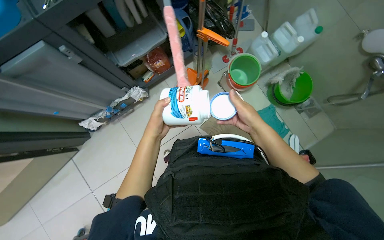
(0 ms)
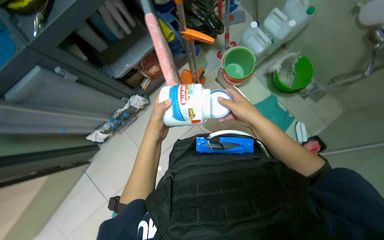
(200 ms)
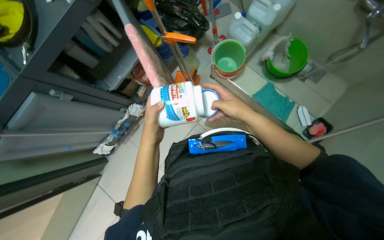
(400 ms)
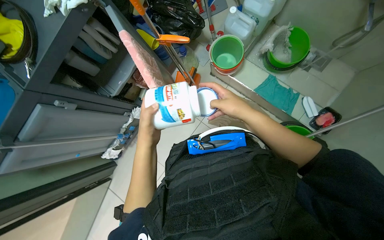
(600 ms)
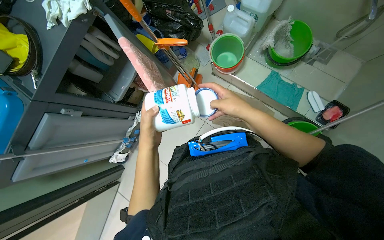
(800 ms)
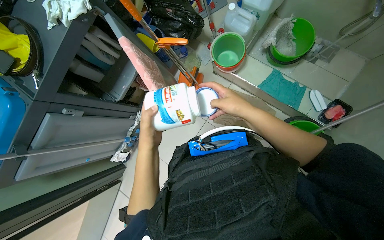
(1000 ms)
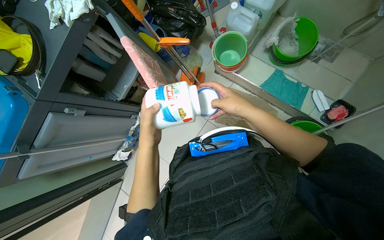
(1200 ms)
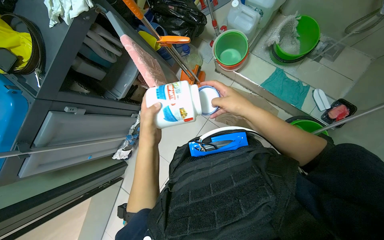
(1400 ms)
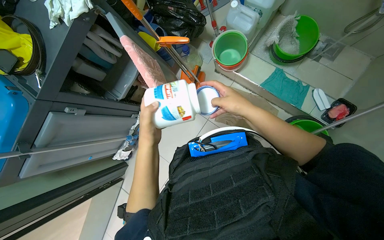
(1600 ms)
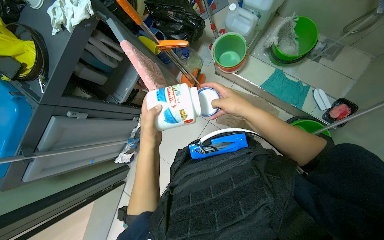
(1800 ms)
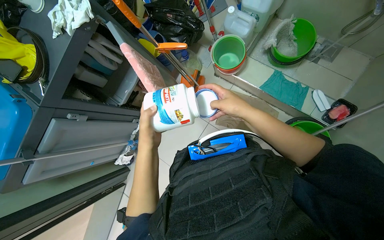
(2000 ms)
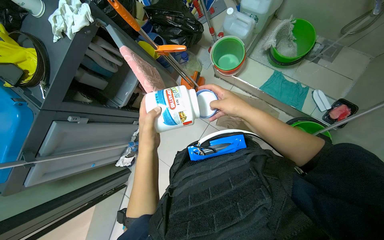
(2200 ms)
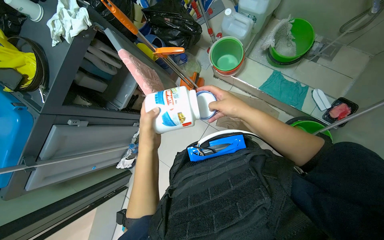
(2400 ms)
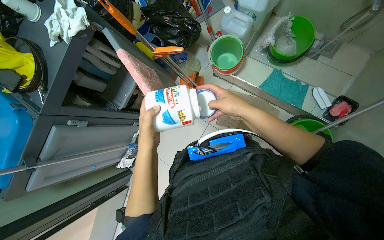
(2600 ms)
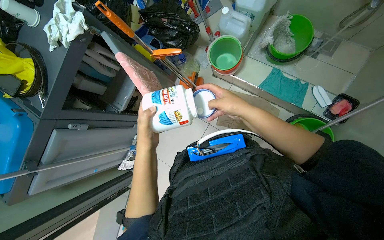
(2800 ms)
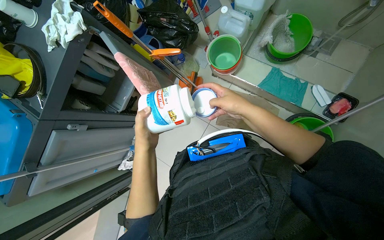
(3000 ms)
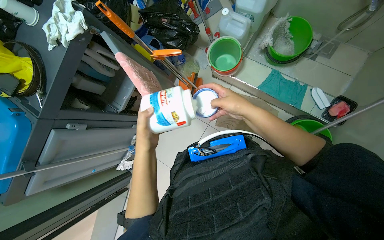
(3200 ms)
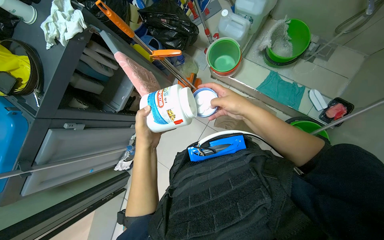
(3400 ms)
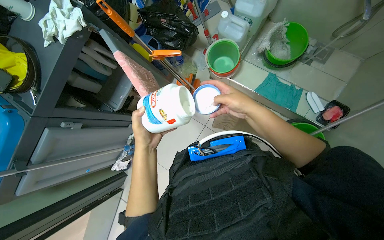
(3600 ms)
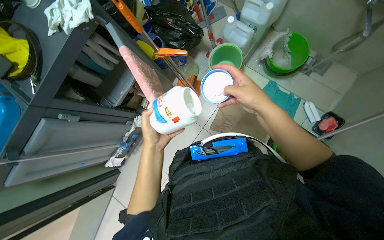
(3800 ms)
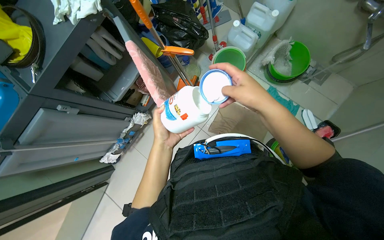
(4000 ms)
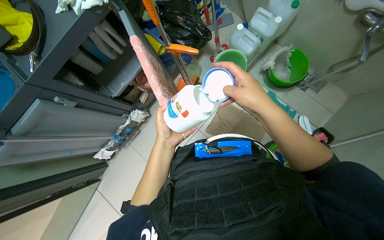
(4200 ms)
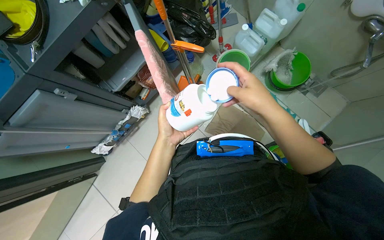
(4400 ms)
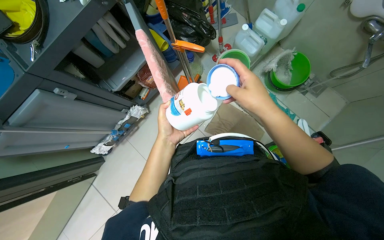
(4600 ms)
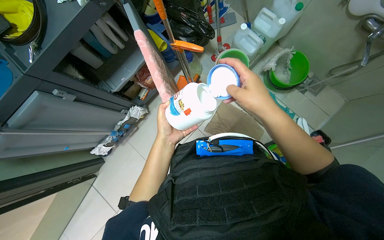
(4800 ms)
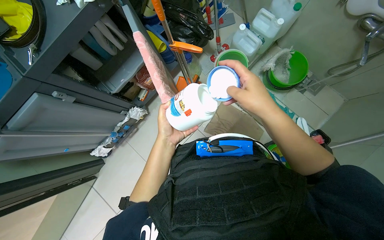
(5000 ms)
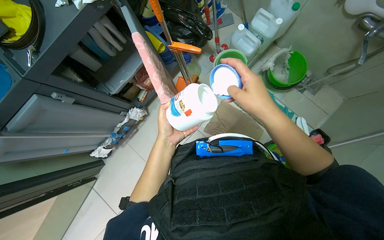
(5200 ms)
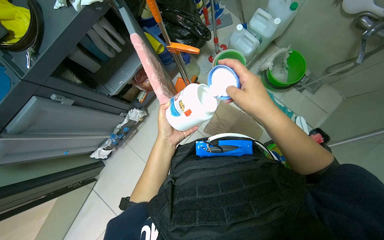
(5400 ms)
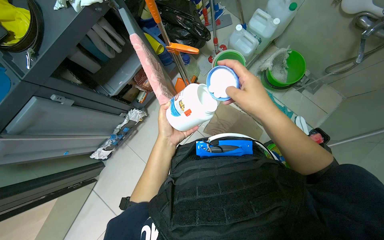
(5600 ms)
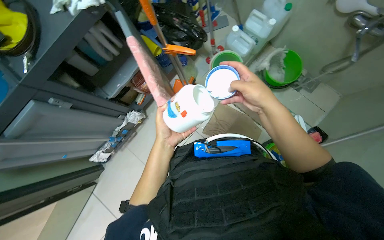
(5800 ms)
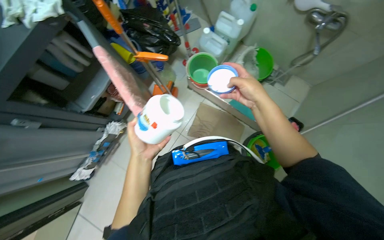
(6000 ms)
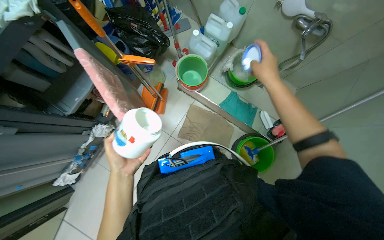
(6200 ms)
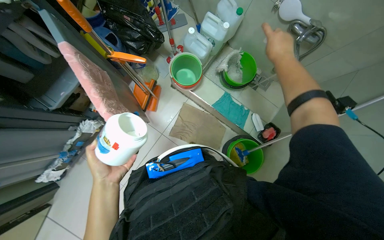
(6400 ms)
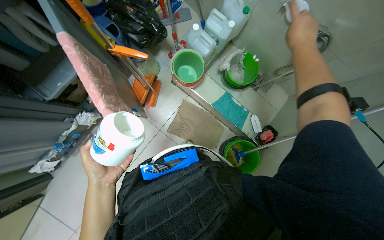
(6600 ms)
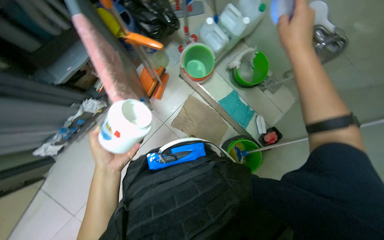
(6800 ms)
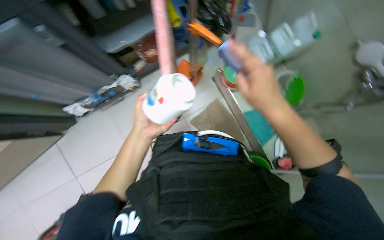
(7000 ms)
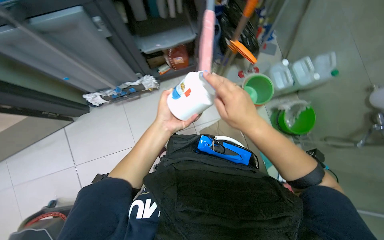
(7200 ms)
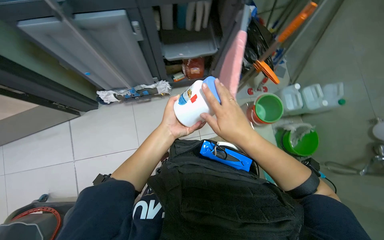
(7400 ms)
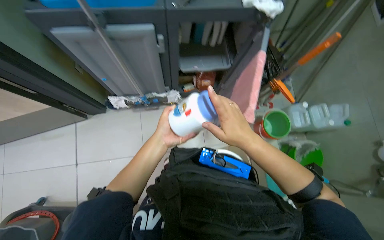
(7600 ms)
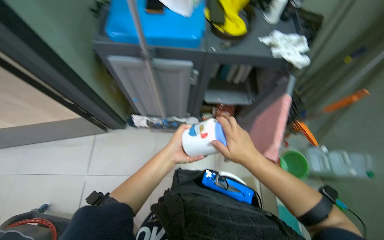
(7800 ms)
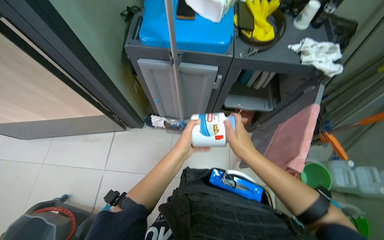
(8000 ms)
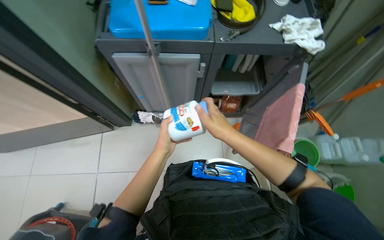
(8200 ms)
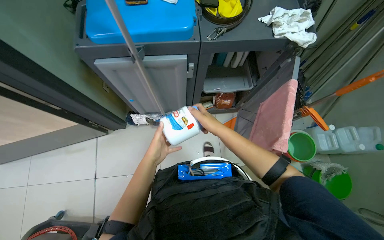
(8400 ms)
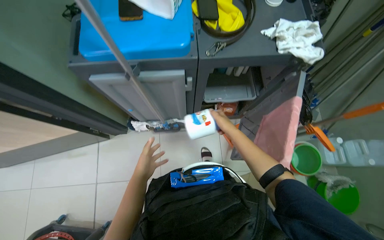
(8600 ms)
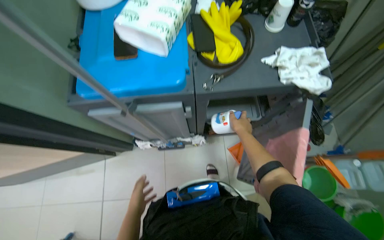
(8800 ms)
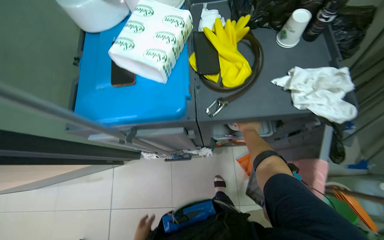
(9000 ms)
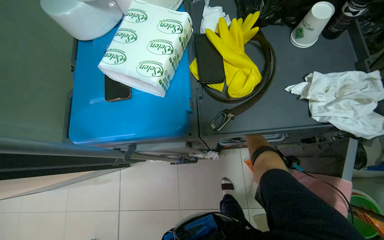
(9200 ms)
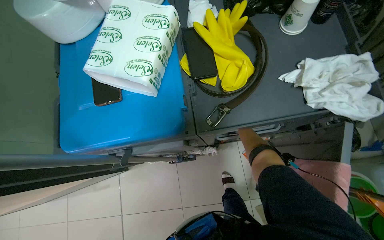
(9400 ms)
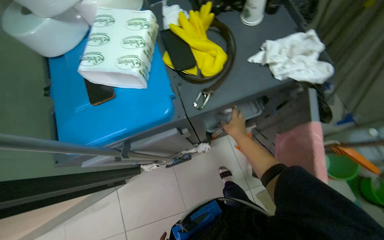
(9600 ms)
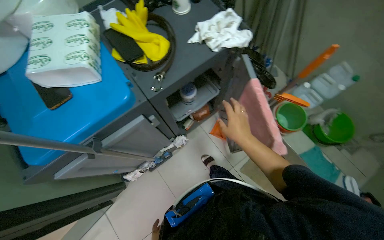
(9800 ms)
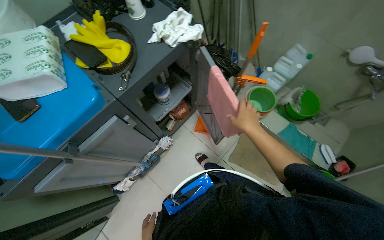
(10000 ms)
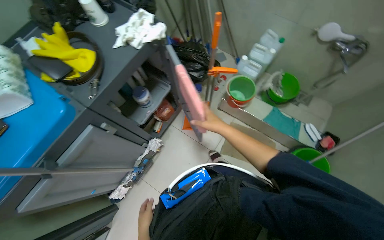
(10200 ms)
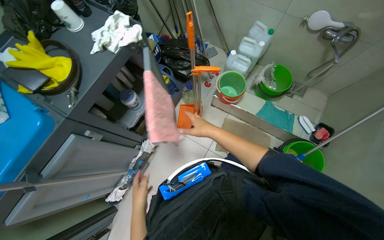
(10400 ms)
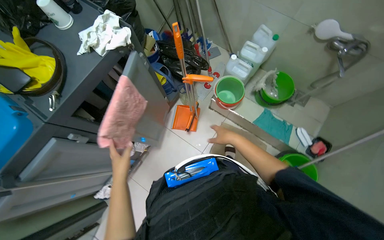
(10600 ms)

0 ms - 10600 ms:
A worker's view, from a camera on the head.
Job: preparing cleaning supplies.
The whole recording: Preparing cleaning solution. The worker retrieves a cloth, adds cleaning powder to a bucket, and places the cloth into the solution.
1600 ms - 3000 ms: The hands work in one place, with small movements.
4600 ms - 6000 ms: The right hand is displaced farther from the camera by roughly 10 cm.
6000 ms - 7600 ms: The scene turns about 50 degrees clockwise in the picture.
7600 ms - 9000 ms: The right hand moves farther from the camera, some 35 cm.
9000 ms - 10600 ms: The camera is carried some 40 cm. The head turns to the right by some 50 degrees.

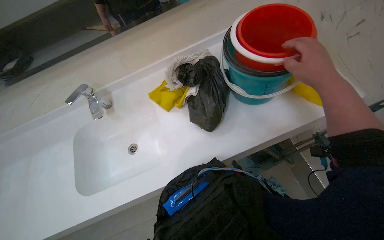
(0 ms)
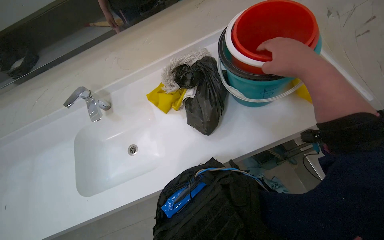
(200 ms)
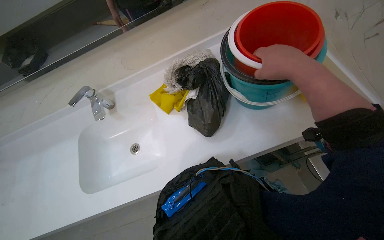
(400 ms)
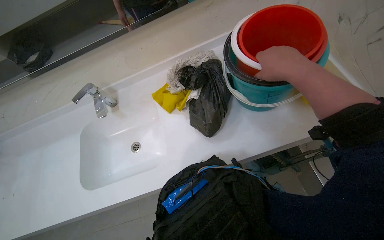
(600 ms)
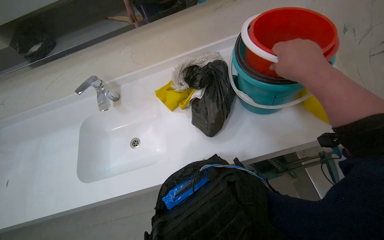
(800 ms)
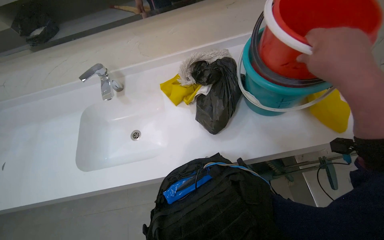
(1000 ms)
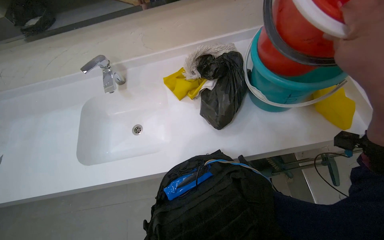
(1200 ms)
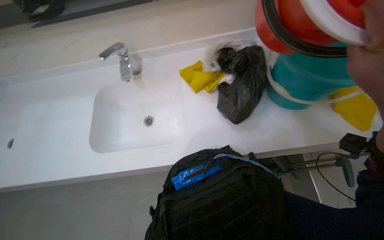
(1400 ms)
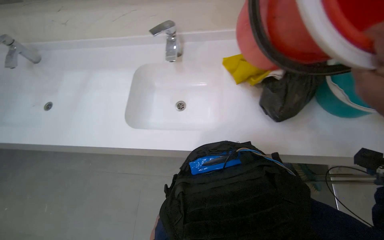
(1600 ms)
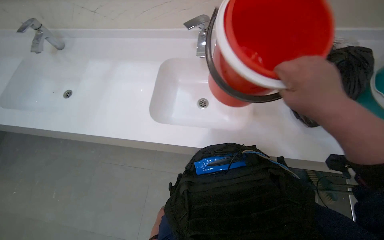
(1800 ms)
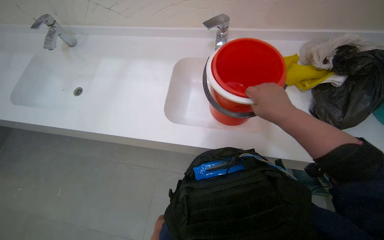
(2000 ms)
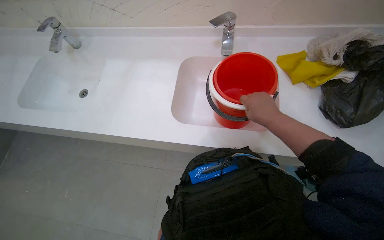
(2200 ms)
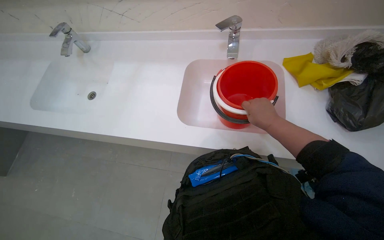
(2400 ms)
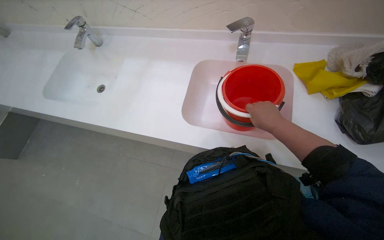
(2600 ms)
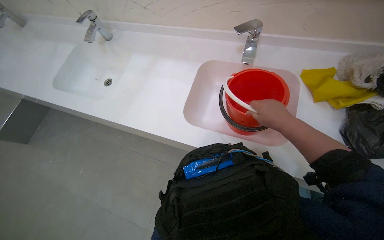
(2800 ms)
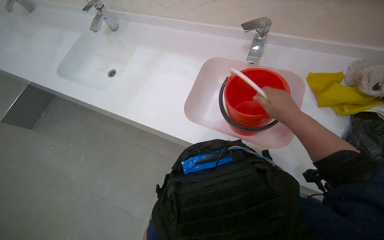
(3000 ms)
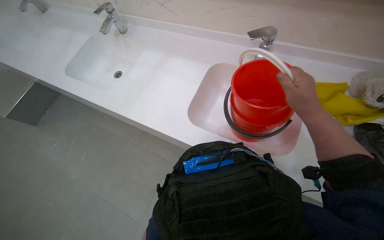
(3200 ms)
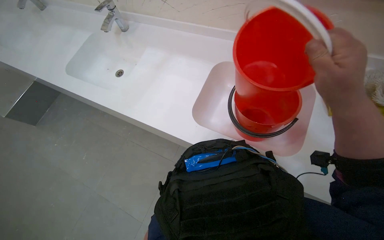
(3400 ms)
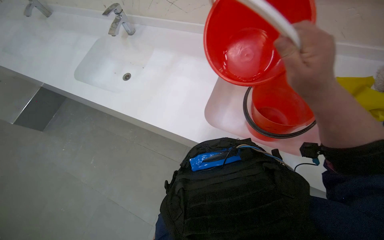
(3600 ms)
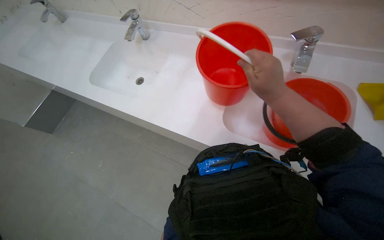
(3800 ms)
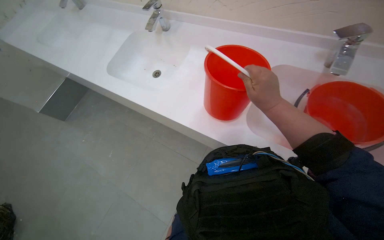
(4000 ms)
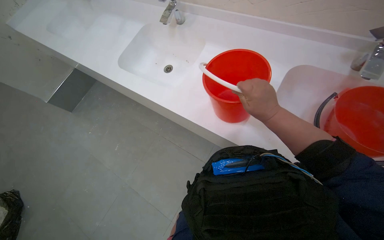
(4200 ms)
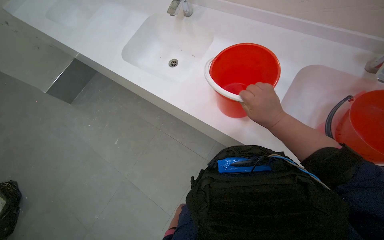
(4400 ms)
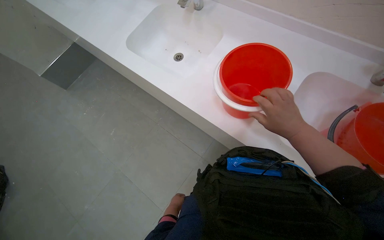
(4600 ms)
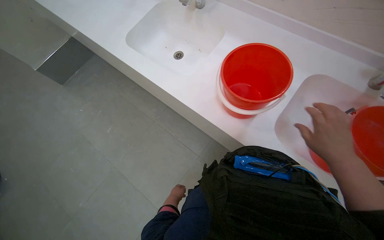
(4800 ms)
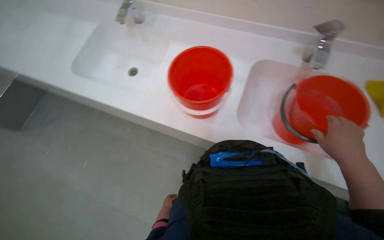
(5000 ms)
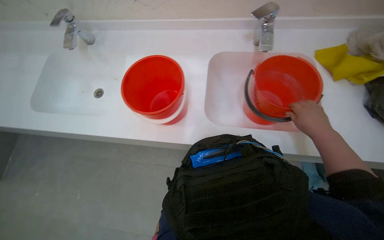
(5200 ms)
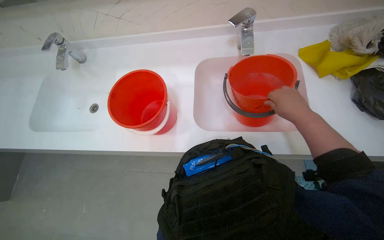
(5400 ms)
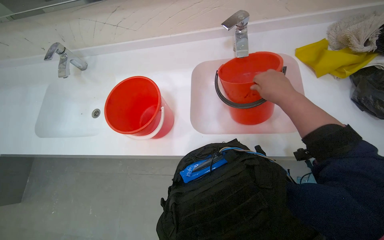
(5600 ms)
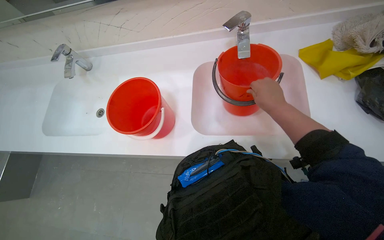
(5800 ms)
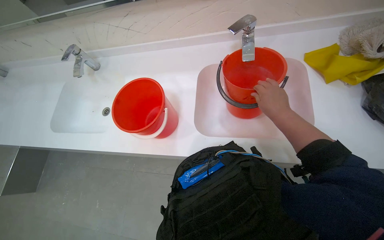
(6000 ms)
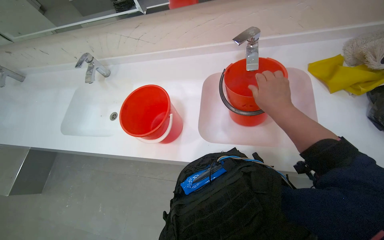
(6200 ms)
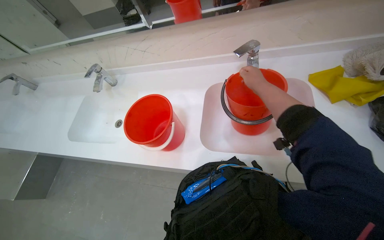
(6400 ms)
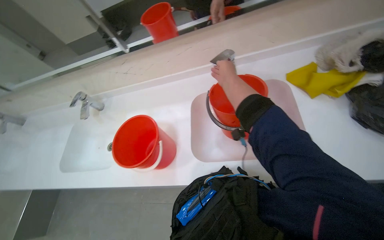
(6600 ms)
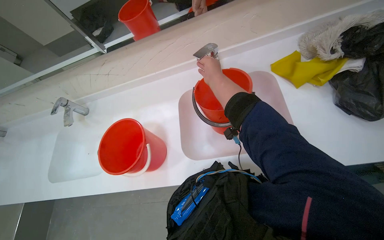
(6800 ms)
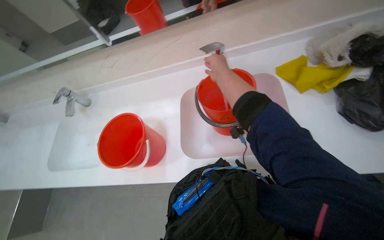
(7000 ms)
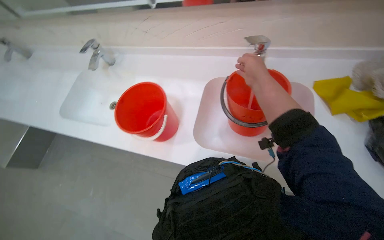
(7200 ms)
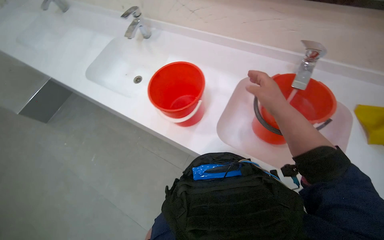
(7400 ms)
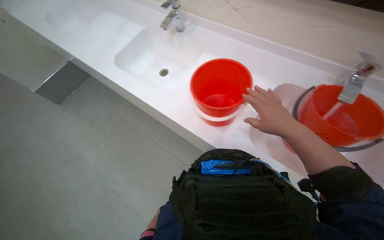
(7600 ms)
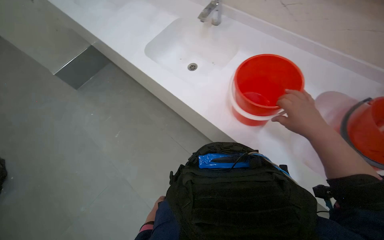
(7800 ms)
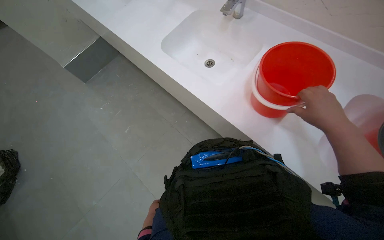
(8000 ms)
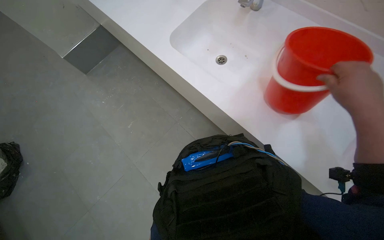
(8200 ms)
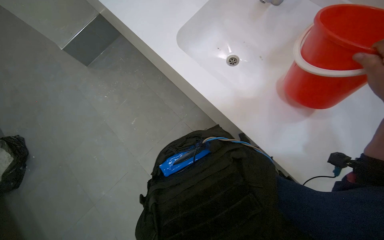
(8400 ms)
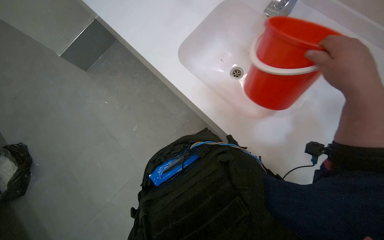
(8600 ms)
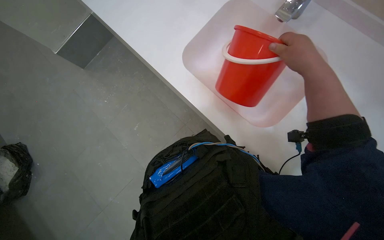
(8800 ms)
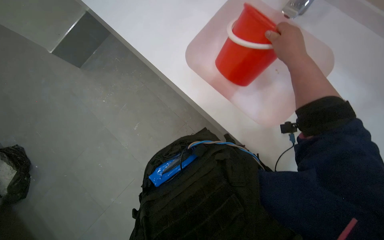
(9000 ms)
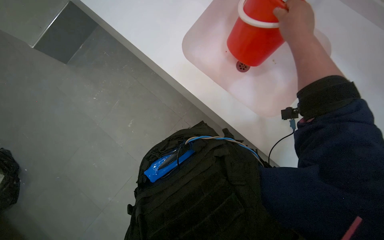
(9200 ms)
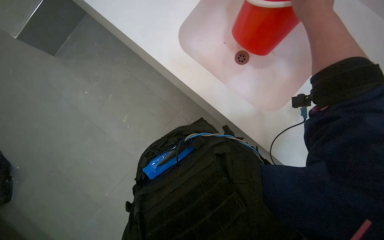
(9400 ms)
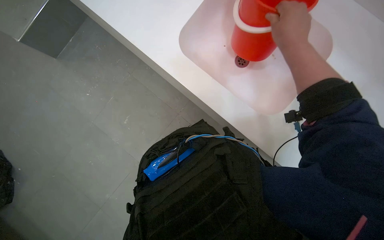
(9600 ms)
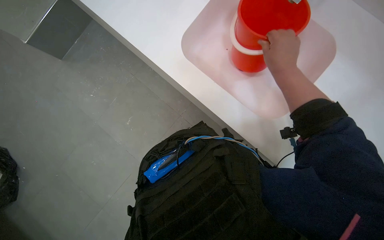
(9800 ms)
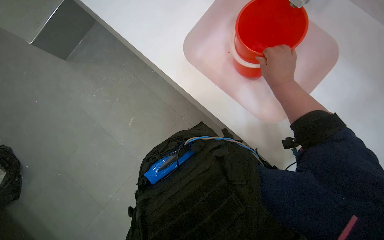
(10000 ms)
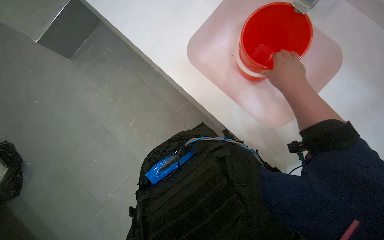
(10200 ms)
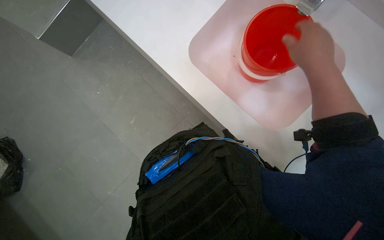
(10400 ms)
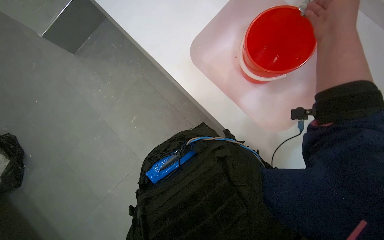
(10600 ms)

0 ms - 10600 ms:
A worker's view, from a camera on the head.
Job: preparing cleaning supplies.
The whole recording: Filling buckets with water. The worker fills two buckets with water from the sink.
3000 ms - 4600 ms: The right hand reaches approximately 10 cm nearer to the camera, then returns.
4600 ms - 6000 ms: The scene rotates counterclockwise by some 35 degrees.
6000 ms - 7600 ms: The wearer looks approximately 35 degrees further to the left.
